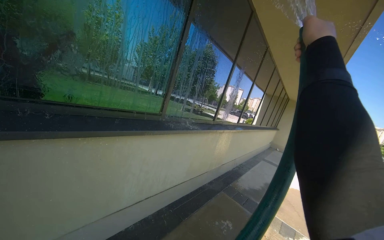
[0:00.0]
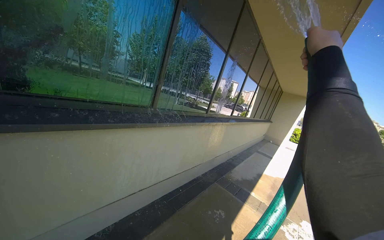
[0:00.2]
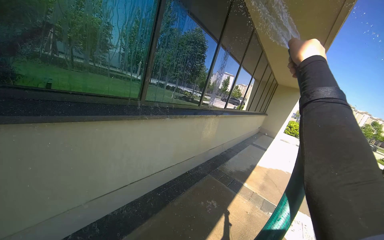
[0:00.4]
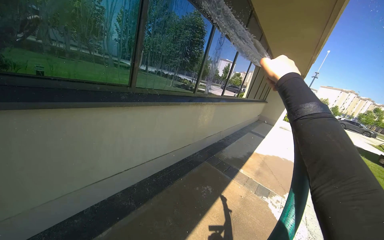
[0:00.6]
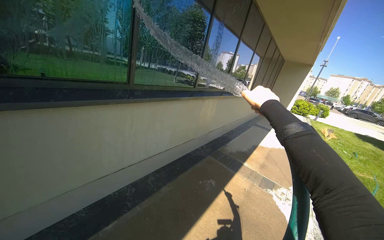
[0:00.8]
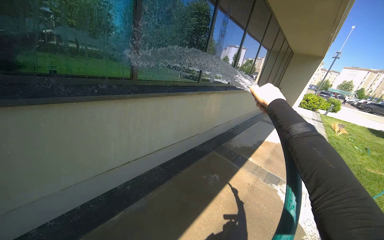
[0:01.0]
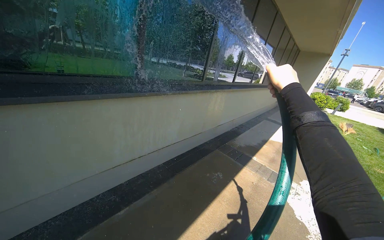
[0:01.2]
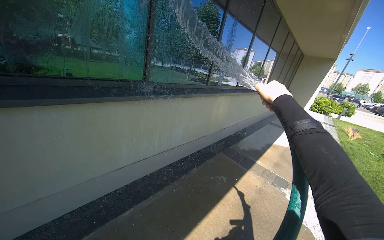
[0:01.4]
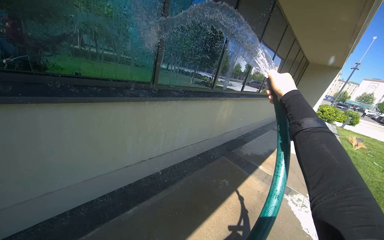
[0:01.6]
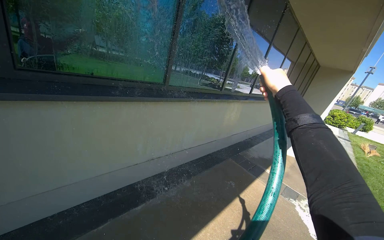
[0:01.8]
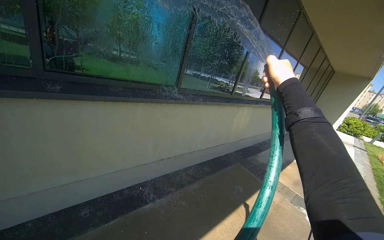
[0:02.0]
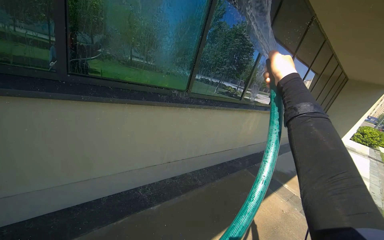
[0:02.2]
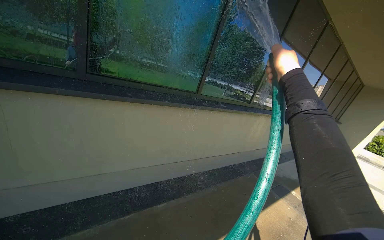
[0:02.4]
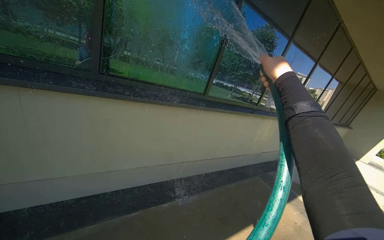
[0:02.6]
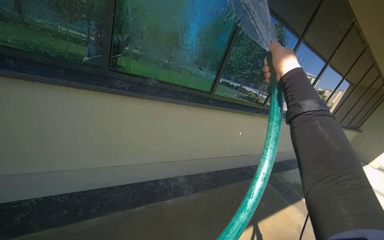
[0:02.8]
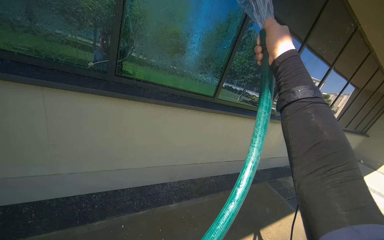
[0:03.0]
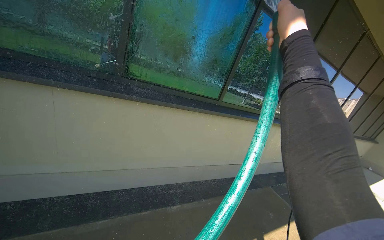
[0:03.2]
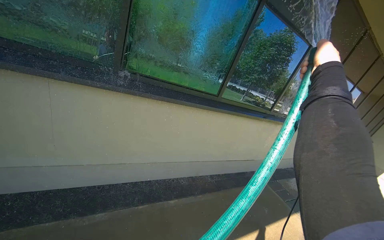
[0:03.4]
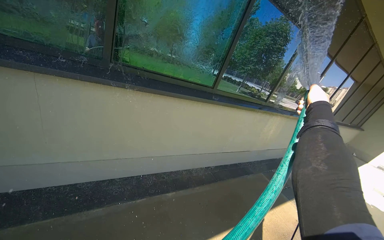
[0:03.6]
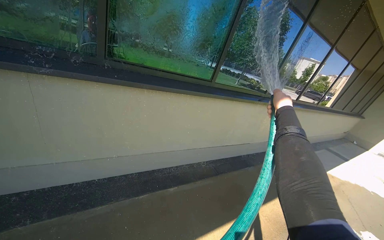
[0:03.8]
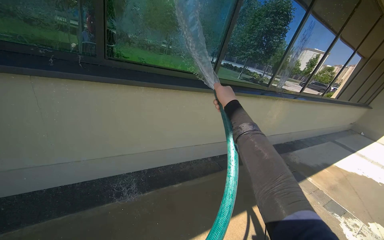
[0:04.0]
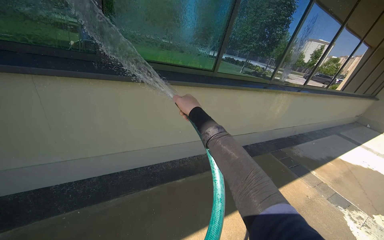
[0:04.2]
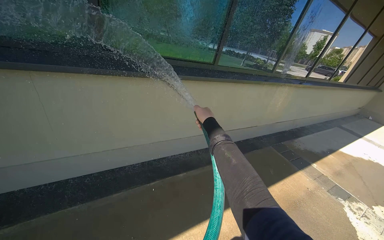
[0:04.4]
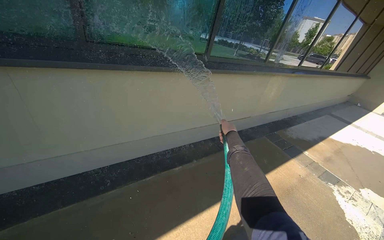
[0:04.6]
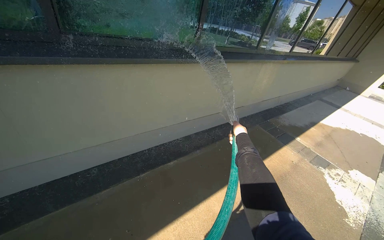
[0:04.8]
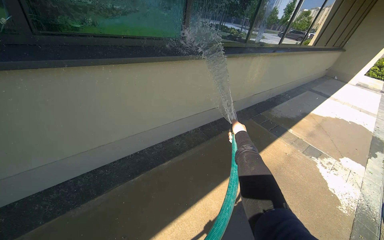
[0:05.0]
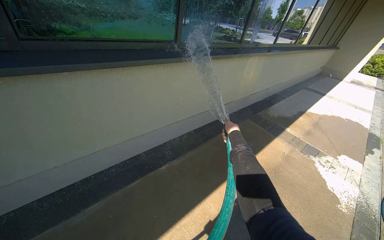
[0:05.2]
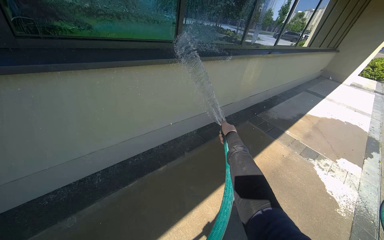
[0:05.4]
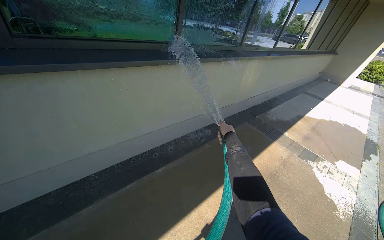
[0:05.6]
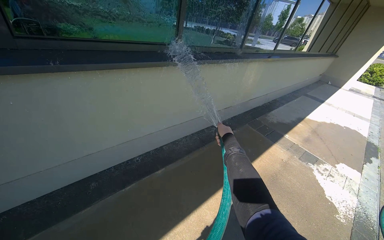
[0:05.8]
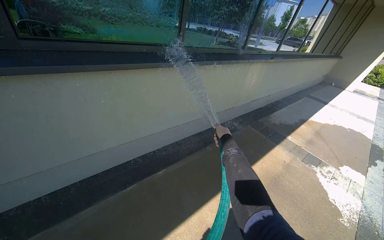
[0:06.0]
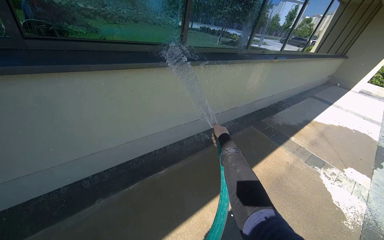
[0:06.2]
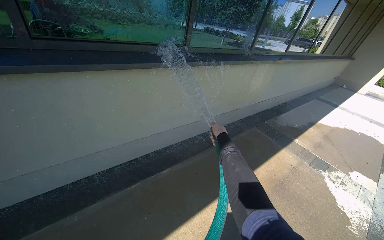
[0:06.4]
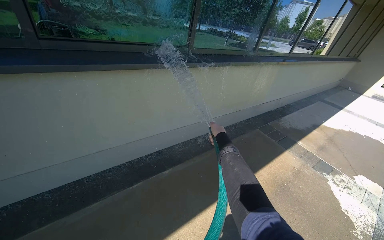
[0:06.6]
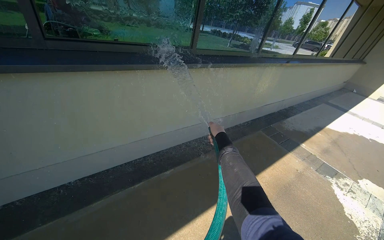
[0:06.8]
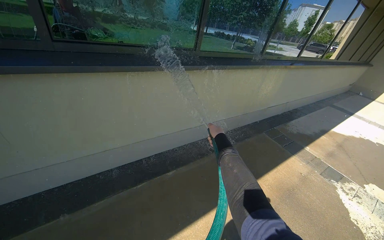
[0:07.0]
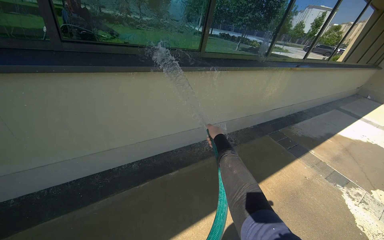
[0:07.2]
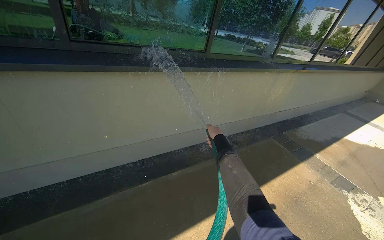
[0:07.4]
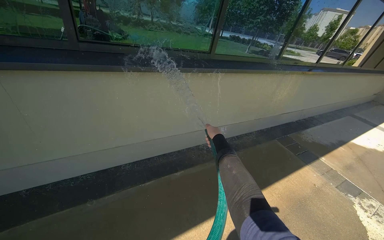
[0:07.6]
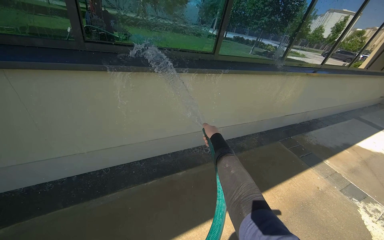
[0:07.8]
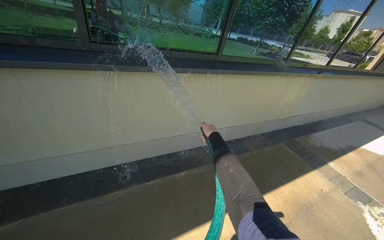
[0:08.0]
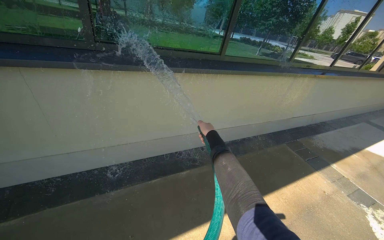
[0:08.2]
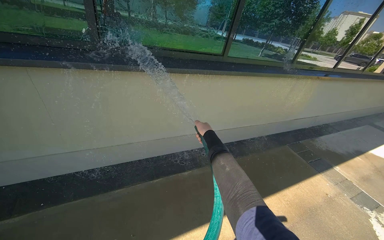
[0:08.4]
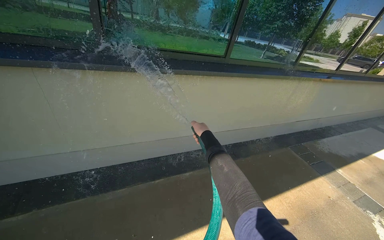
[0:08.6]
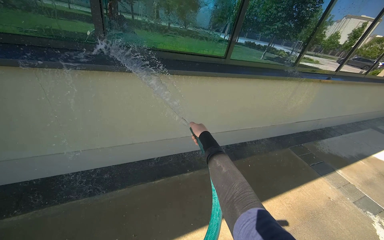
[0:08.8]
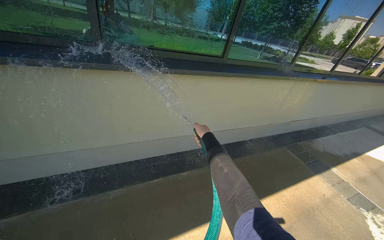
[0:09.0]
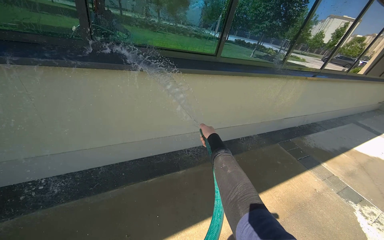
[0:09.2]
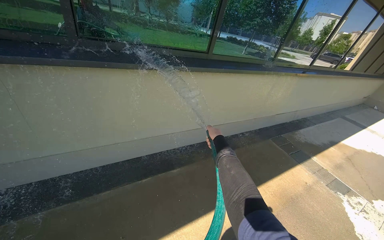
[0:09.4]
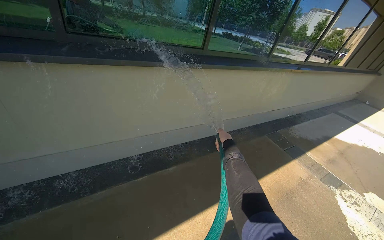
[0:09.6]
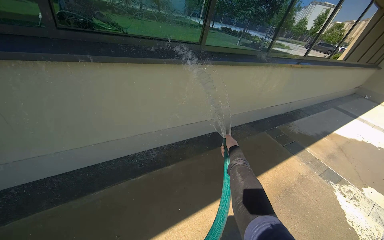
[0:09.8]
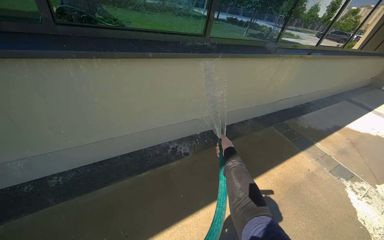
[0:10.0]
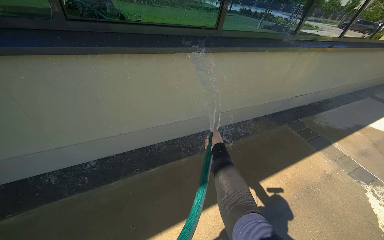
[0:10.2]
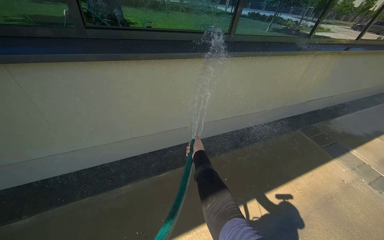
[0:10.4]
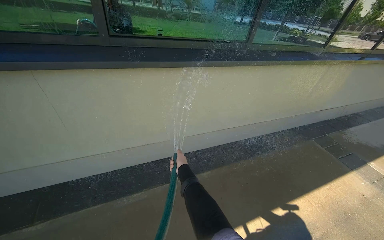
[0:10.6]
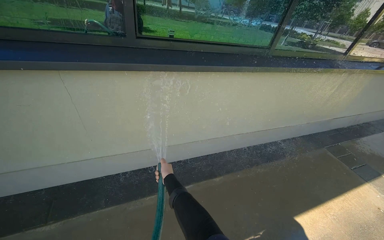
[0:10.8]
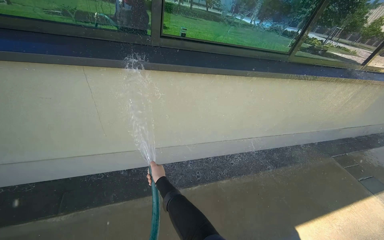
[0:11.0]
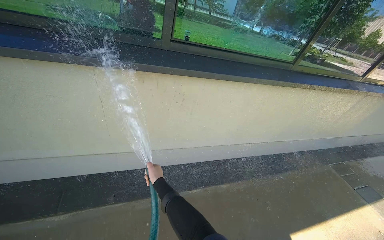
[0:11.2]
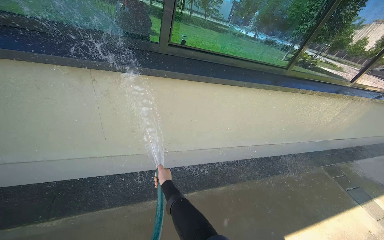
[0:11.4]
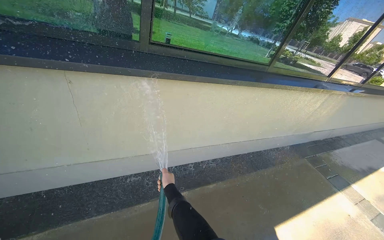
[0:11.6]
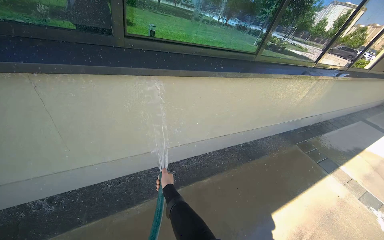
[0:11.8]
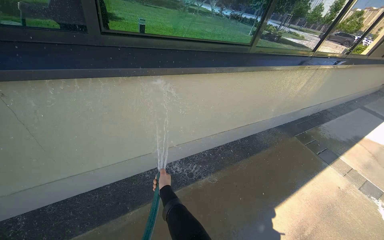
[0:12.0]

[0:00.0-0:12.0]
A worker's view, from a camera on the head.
Job: cleaning windows.
The whole recording: Spraying water on building windows. The worker sprays water onto the building windows with a hose.
0:00.0 to 0:01.6: The right hand moves down the picture and farther from the camera, roughly 25 cm.
0:01.6 to 0:03.0: The head turns to the left by some 20 degrees. The right hand moves to the left and nearer to the camera, about 40 cm.
0:04.4 to 0:06.0: The right hand shifts approximately 35 cm to the right and farther from the camera.
0:09.0 to 0:10.4: The right hand travels down the picture by approximately 10 cm, and goes to the right and returns, approximately 20 cm each way.
0:10.4 to 0:12.0: The right hand is displaced to the left by some 35 cm.

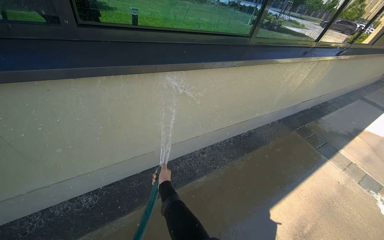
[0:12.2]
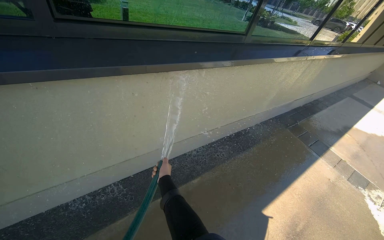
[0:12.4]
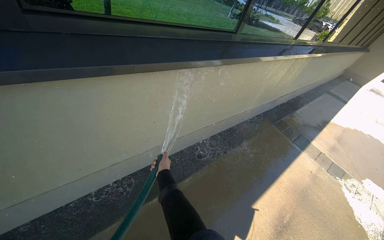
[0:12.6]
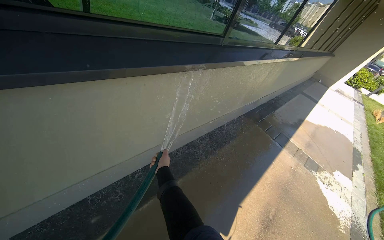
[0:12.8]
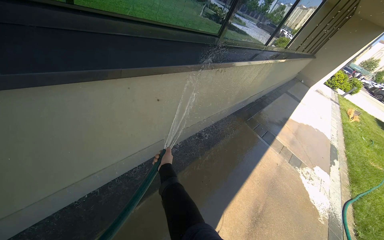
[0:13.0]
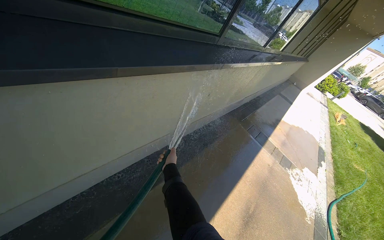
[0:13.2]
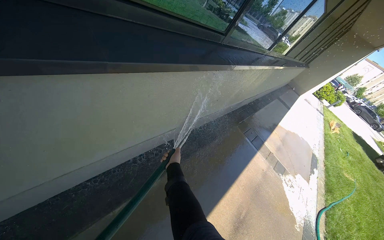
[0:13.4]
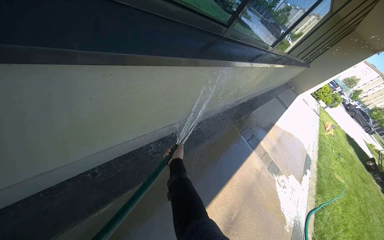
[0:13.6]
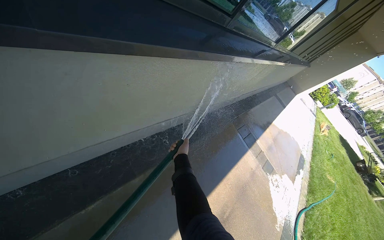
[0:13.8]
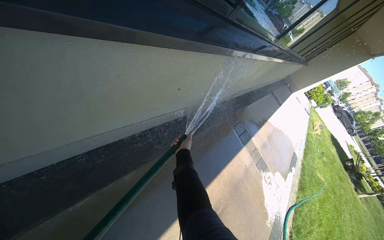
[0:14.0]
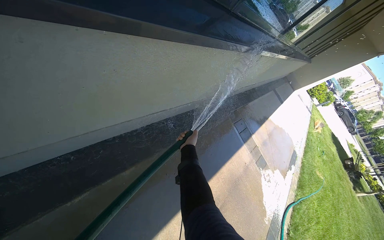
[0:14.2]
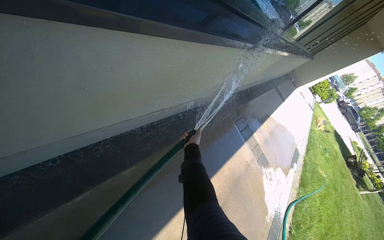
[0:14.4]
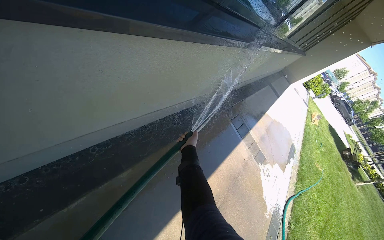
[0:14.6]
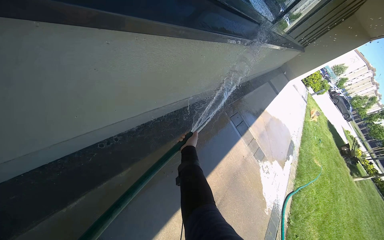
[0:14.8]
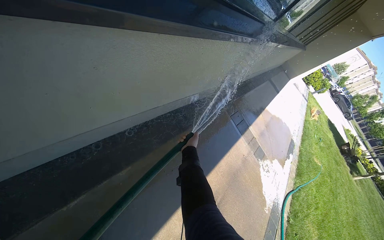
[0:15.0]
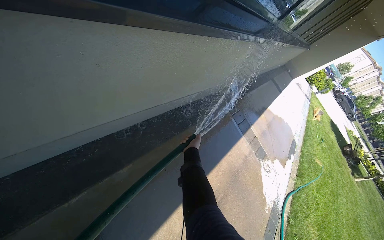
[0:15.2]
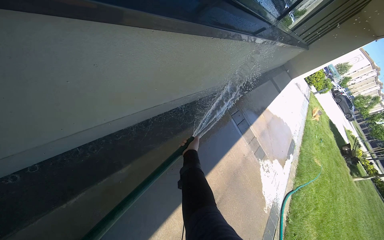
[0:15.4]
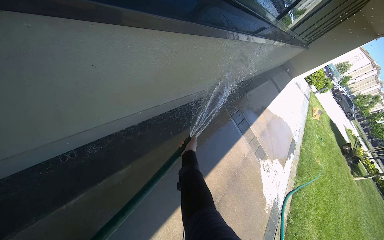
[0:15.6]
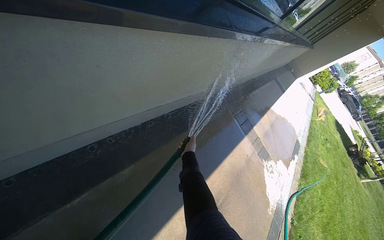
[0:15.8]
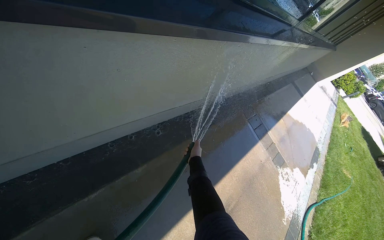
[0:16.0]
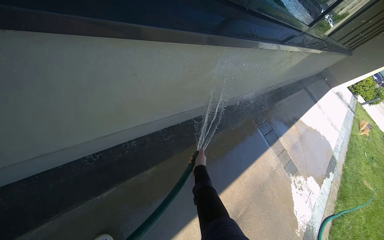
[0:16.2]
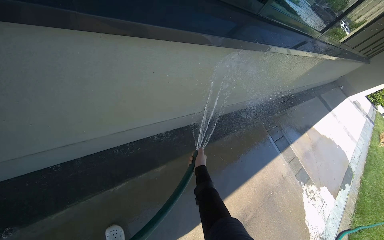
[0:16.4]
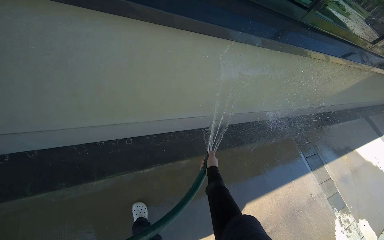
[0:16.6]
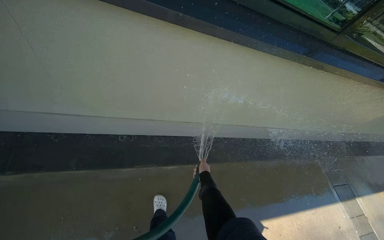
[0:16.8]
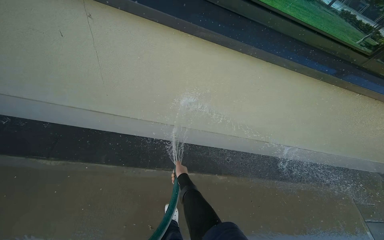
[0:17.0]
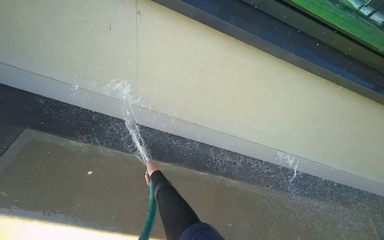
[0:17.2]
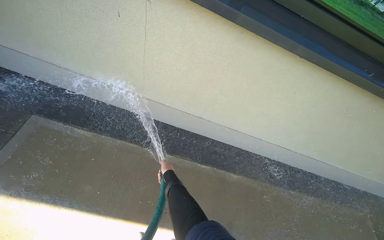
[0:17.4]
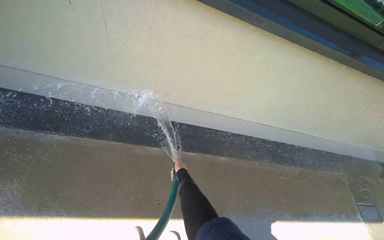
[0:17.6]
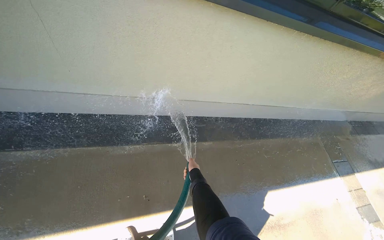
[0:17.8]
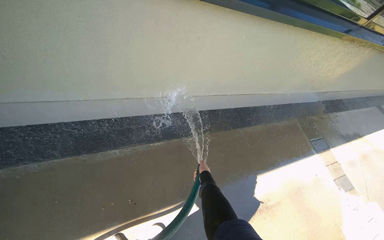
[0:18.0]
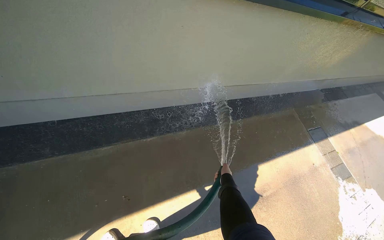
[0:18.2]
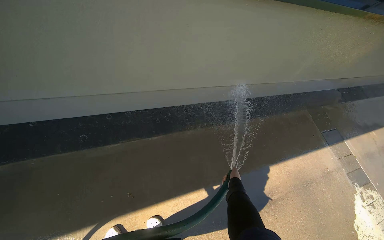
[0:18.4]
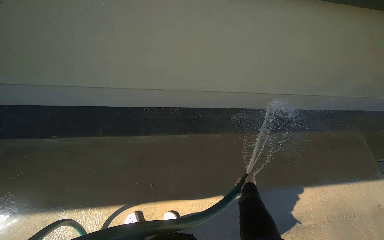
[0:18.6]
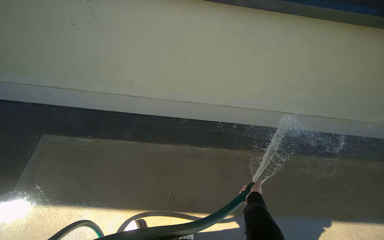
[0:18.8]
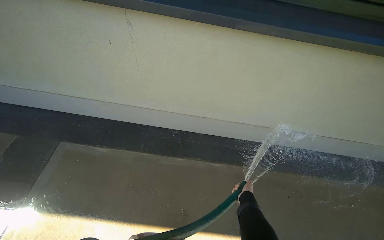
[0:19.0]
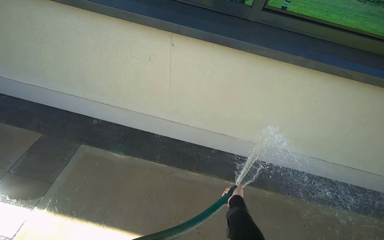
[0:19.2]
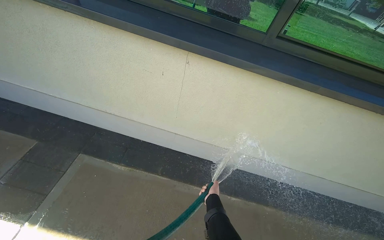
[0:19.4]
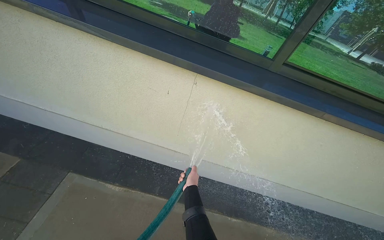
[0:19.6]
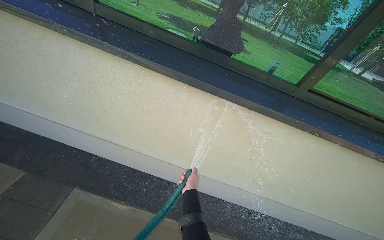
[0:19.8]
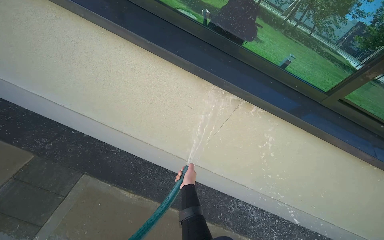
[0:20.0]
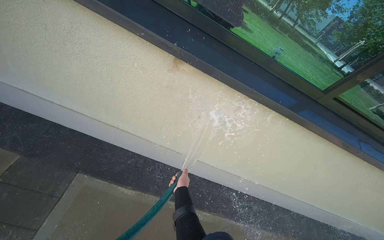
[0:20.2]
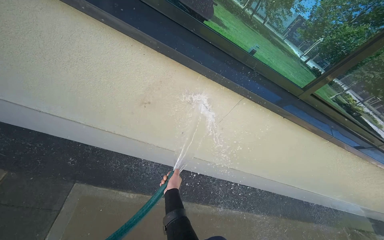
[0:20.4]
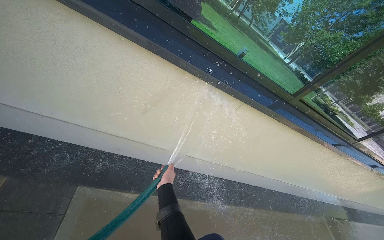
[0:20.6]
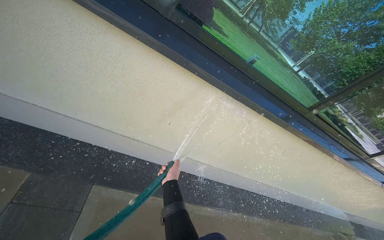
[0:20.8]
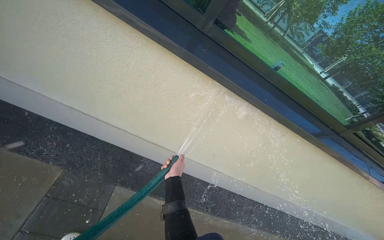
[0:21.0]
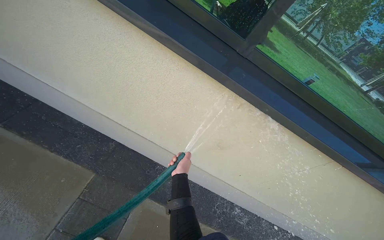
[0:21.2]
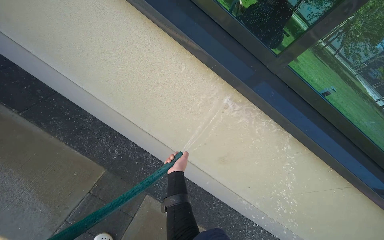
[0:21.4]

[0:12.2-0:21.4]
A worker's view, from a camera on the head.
Job: cleaning windows.
The whole recording: Spraying water on building windows. The worker sprays water onto the building windows with a hose.
0:12.2 to 0:13.8: The head travels about 40 cm. The view pans to the right by roughly 25 degrees.
0:15.2 to 0:16.8: The head travels some 50 cm. The wearer looks roughly 35 degrees further to the left. The camera pitches upward, by approximately 15 degrees.
0:18.4 to 0:19.8: The view tips upward by some 10 degrees.
